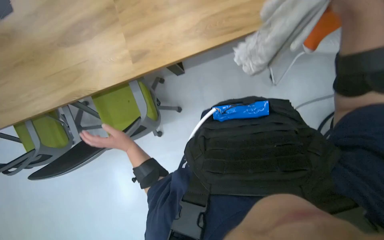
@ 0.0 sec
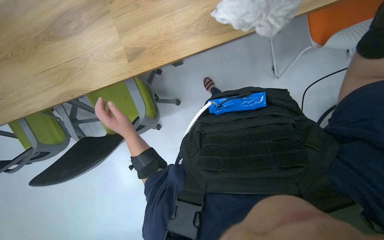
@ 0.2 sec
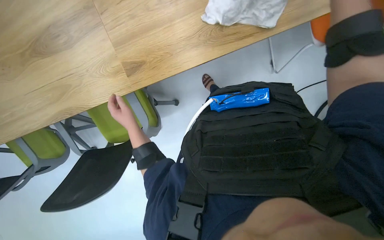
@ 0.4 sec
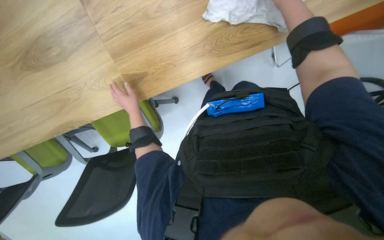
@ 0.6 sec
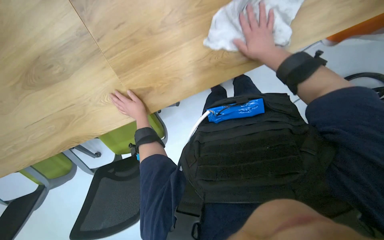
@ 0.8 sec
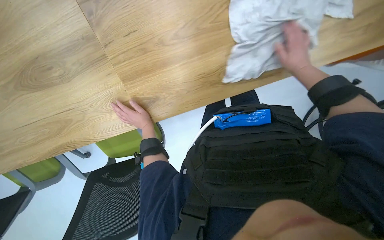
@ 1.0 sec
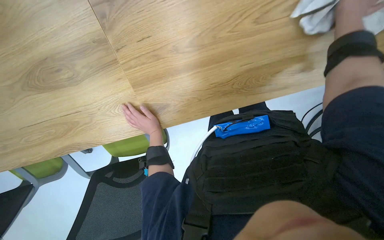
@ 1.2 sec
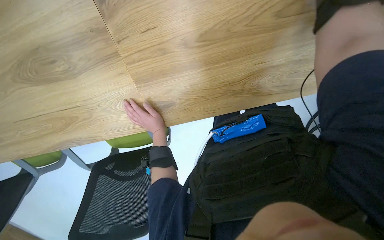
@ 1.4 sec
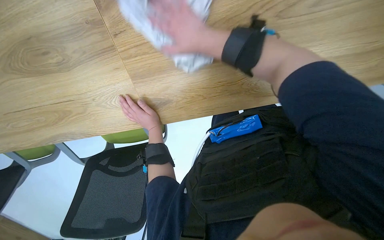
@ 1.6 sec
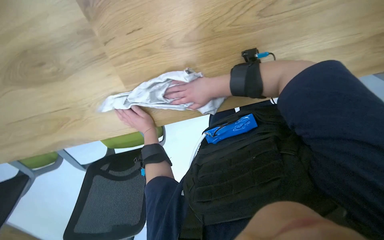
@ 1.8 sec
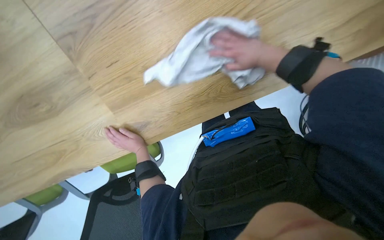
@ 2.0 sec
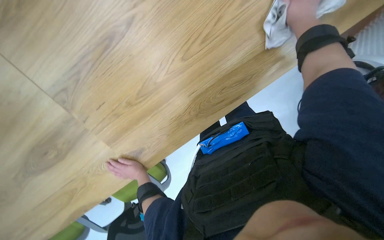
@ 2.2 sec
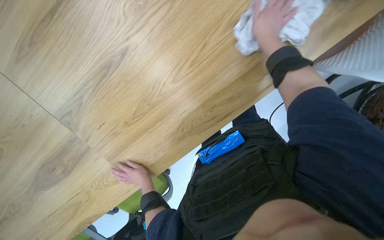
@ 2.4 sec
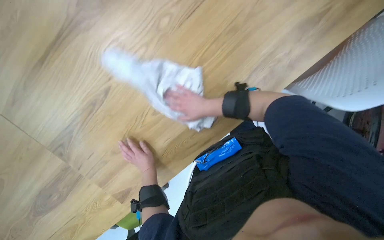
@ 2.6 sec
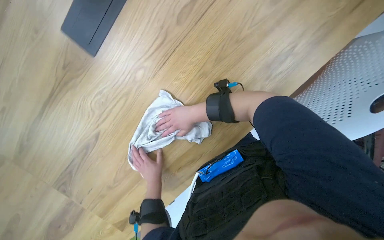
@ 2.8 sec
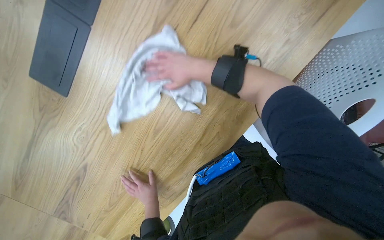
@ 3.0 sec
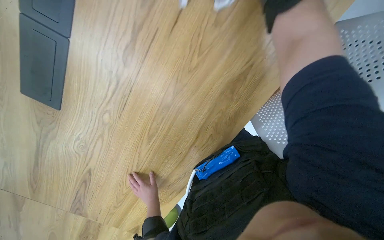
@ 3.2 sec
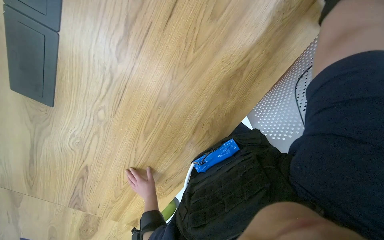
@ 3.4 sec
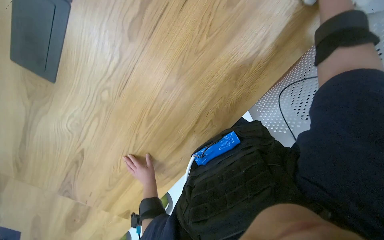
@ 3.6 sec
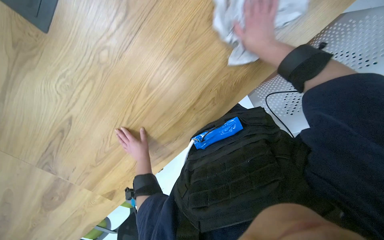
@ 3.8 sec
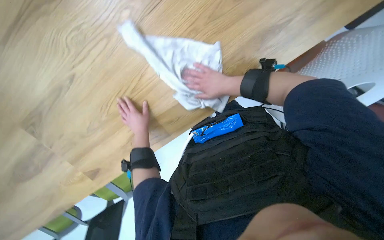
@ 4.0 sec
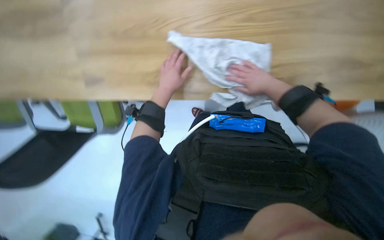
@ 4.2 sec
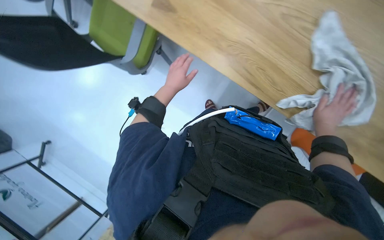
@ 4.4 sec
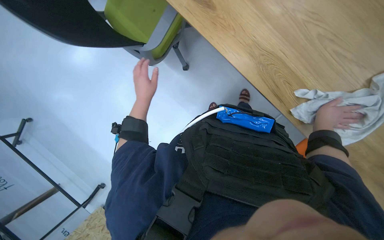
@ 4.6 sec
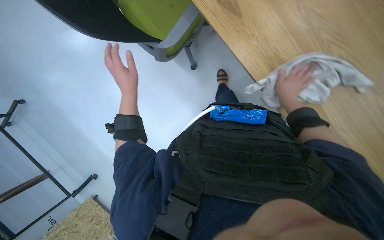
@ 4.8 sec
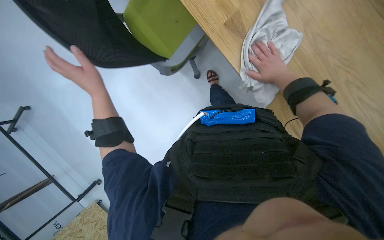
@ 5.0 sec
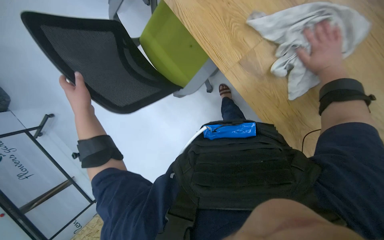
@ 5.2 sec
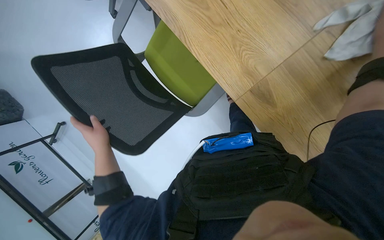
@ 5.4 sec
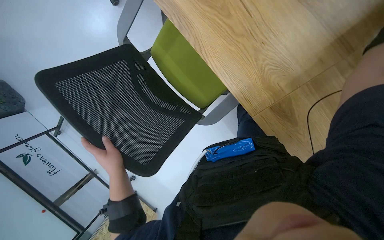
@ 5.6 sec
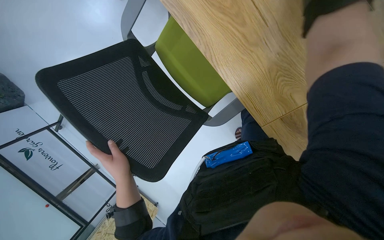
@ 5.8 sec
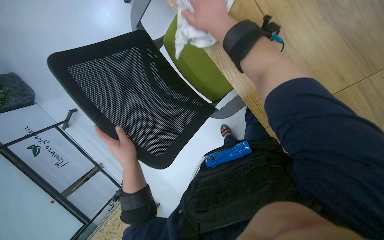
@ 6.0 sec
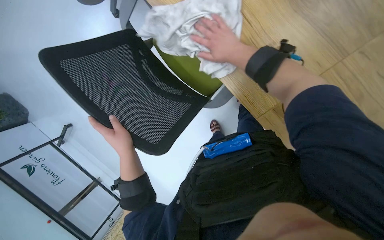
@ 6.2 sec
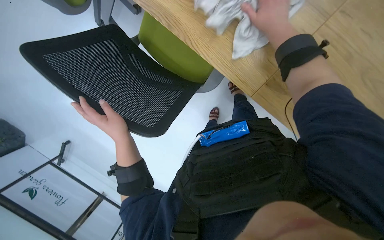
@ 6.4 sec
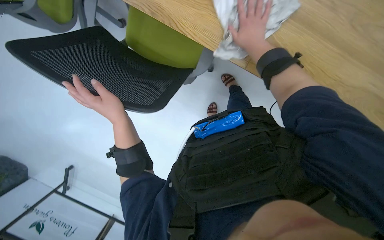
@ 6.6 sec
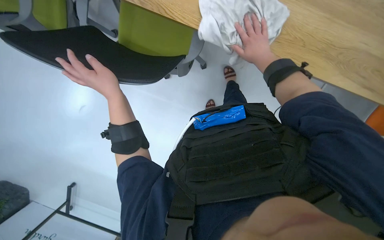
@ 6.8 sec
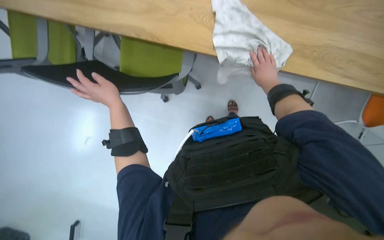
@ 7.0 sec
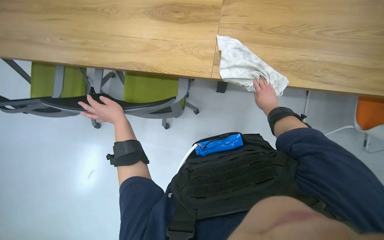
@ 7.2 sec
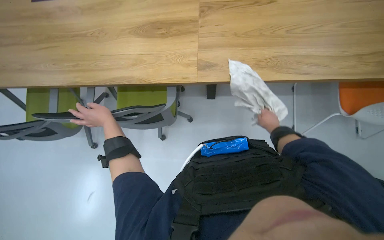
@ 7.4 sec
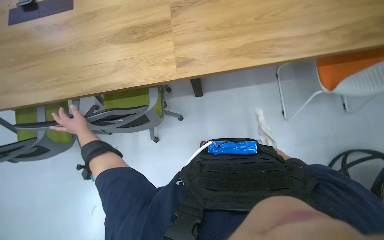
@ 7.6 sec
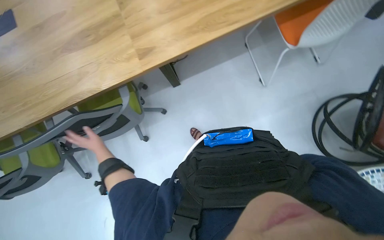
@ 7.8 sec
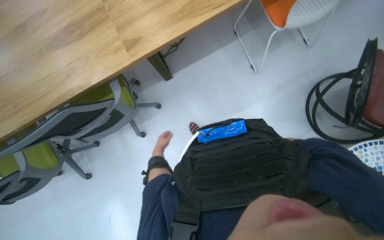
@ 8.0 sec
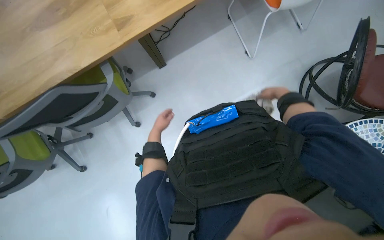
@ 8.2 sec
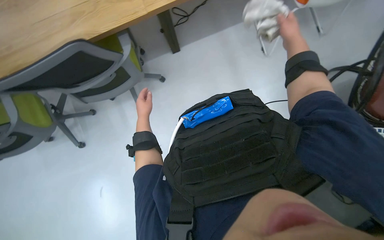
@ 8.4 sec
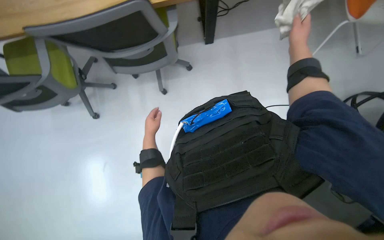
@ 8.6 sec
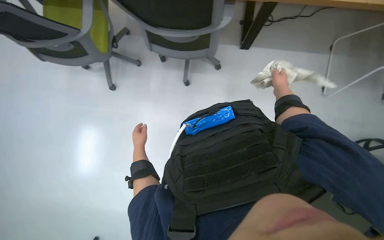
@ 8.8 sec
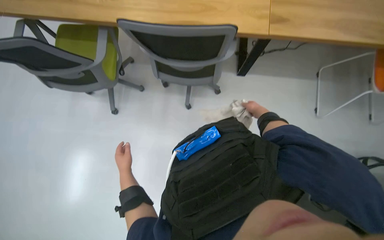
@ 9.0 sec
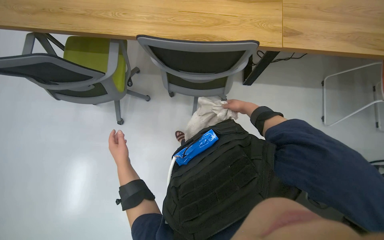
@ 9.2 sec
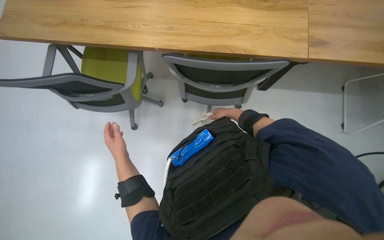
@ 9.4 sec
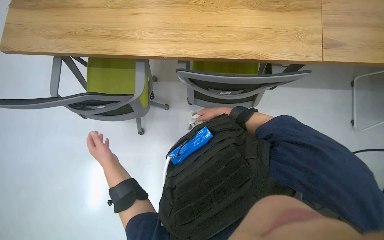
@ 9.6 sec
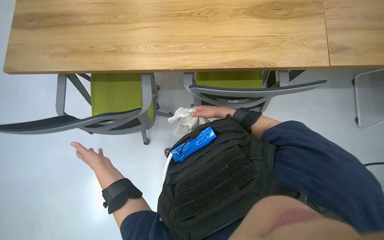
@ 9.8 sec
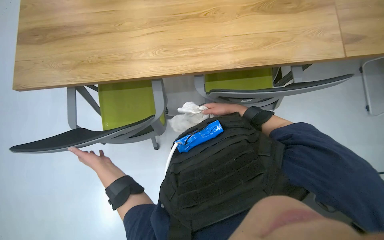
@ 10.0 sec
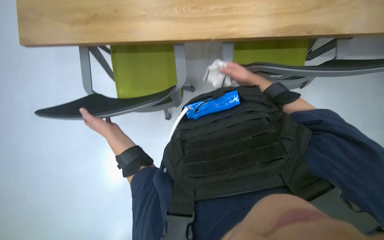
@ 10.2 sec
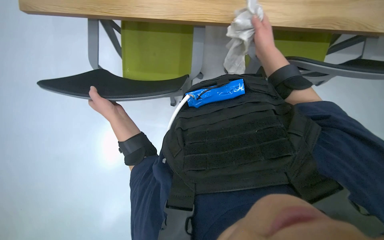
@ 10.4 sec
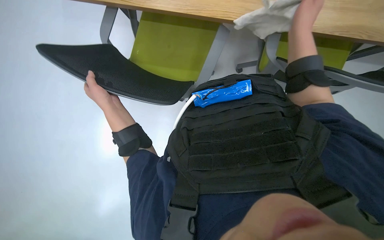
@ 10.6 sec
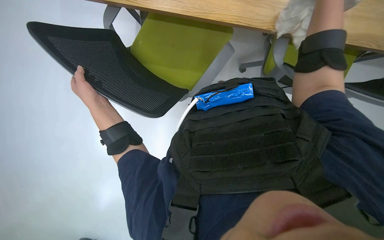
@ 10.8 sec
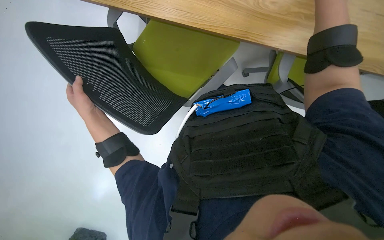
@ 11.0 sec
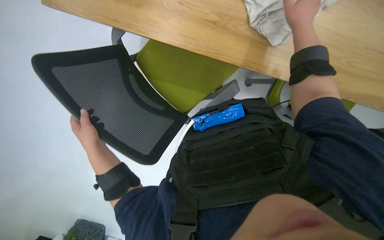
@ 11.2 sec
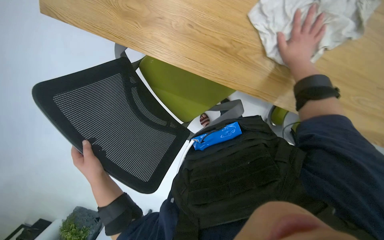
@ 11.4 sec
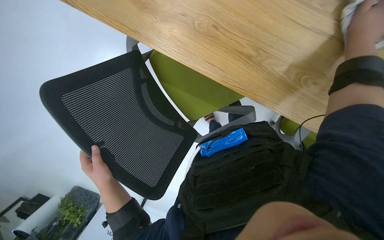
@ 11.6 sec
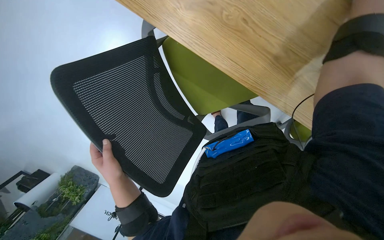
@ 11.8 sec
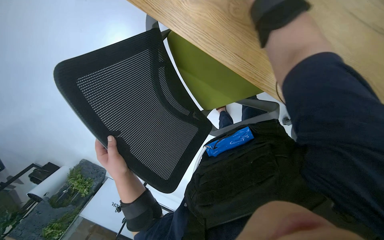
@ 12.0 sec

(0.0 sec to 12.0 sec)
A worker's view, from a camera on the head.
Job: wiping surfaces.
The whole recording: Wiping wooden desk. The worker wipes the wooden desk surface with a cloth.
0.0 sec - 1.6 sec: The camera is carried roughly 60 cm. The view tips downward by roughly 25 degrees.
1.6 sec - 3.0 sec: The camera is carried approximately 40 cm. The wearer looks approximately 15 degrees further upward. The scene rotates counterclockwise by roughly 30 degrees.
3.0 sec - 4.4 sec: The left hand shifts approximately 15 cm up the picture.
4.4 sec - 6.0 sec: The left hand is displaced down the picture by some 10 cm, and moves some 25 cm to the left and comes back.
6.0 sec - 7.6 sec: The head travels some 70 cm. The view tilts approximately 40 degrees upward. Everything in view rotates approximately 50 degrees counterclockwise.
9.0 sec - 10.4 sec: The camera is carried roughly 40 cm.
10.4 sec - 12.0 sec: The view tilts some 15 degrees downward. The left hand moves nearer to the camera, some 15 cm.

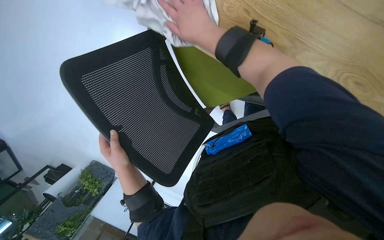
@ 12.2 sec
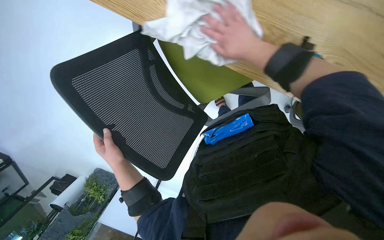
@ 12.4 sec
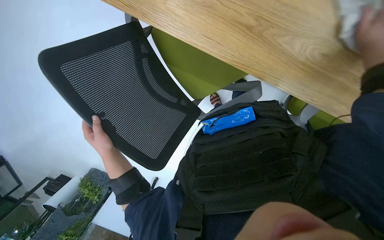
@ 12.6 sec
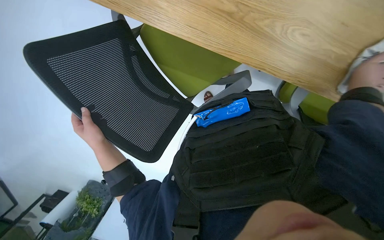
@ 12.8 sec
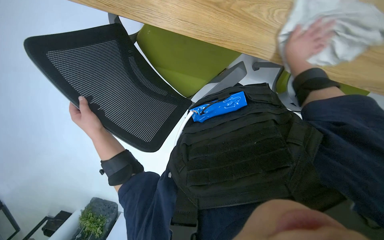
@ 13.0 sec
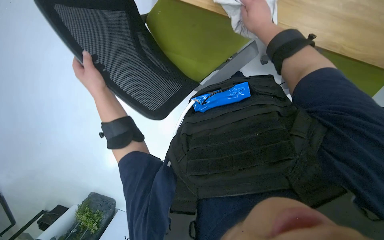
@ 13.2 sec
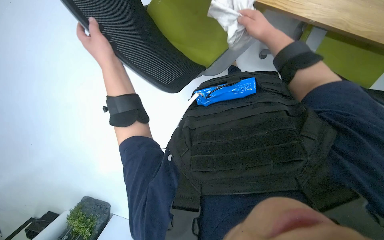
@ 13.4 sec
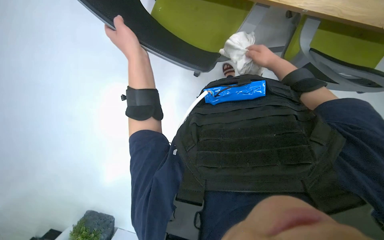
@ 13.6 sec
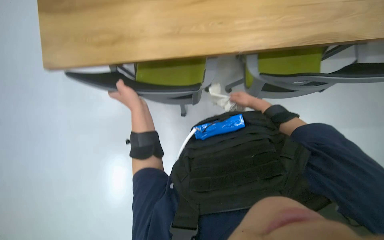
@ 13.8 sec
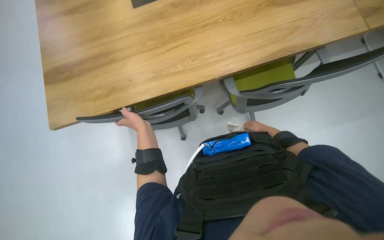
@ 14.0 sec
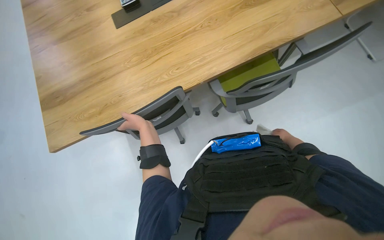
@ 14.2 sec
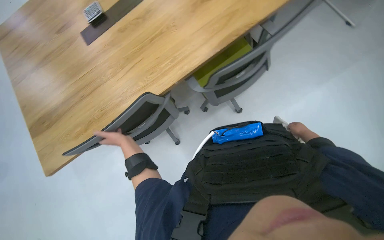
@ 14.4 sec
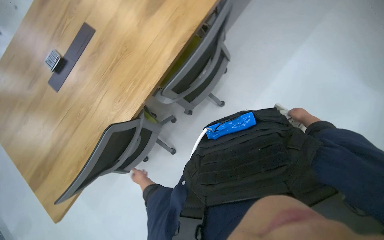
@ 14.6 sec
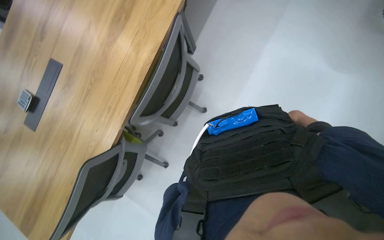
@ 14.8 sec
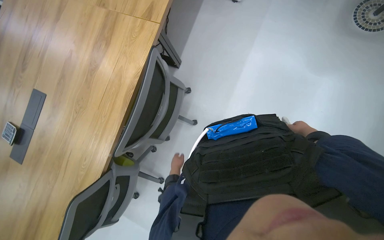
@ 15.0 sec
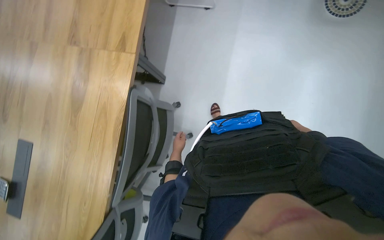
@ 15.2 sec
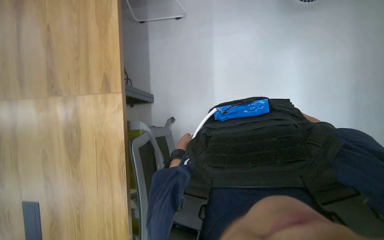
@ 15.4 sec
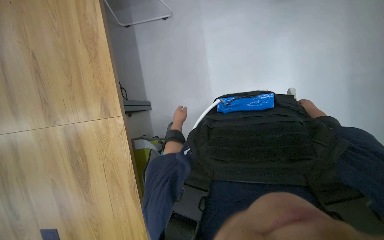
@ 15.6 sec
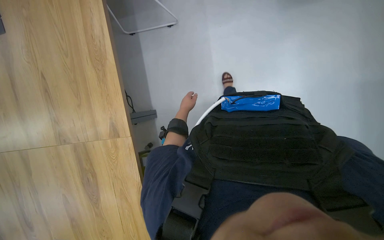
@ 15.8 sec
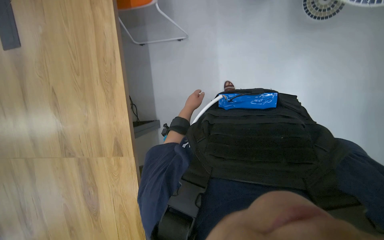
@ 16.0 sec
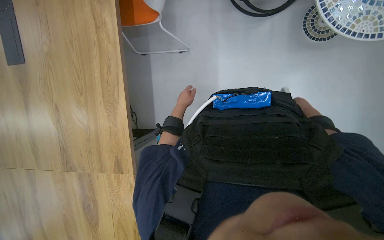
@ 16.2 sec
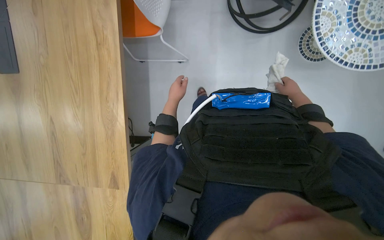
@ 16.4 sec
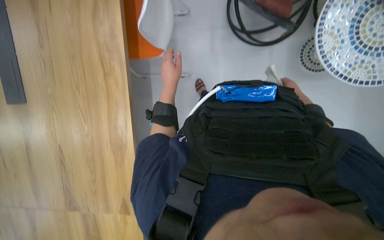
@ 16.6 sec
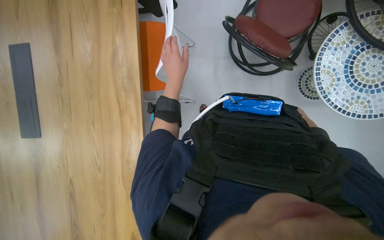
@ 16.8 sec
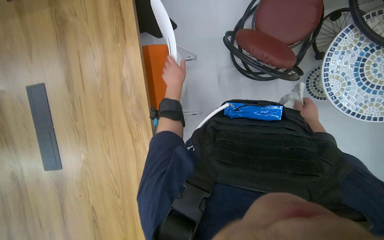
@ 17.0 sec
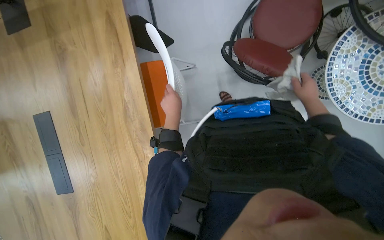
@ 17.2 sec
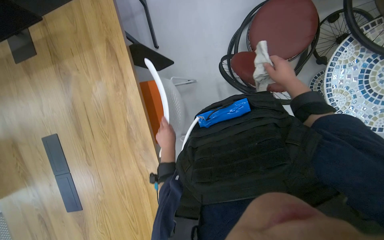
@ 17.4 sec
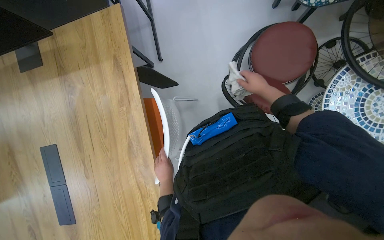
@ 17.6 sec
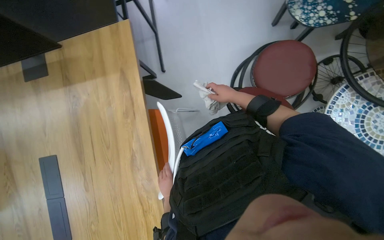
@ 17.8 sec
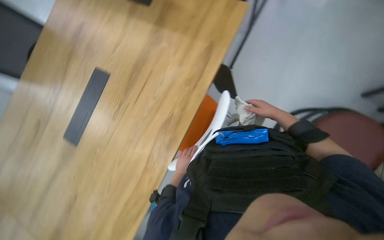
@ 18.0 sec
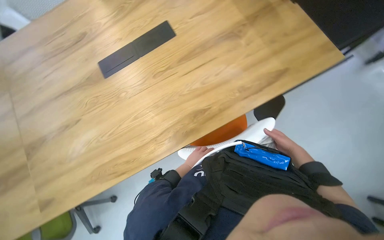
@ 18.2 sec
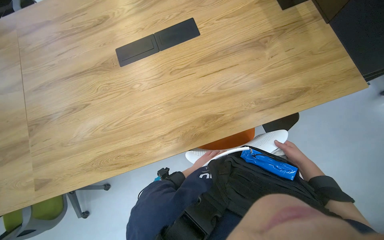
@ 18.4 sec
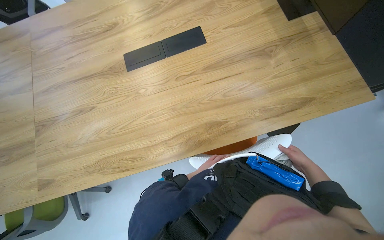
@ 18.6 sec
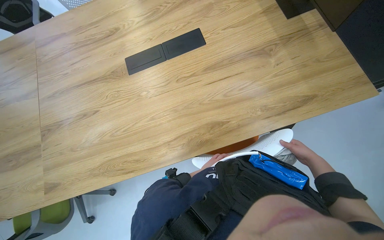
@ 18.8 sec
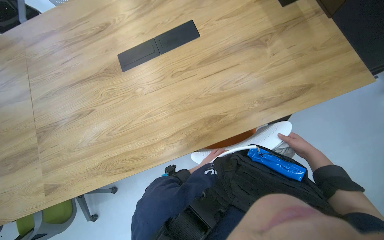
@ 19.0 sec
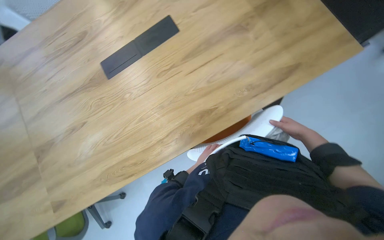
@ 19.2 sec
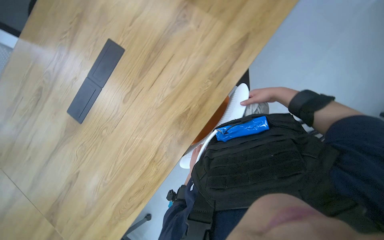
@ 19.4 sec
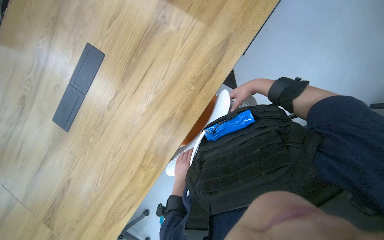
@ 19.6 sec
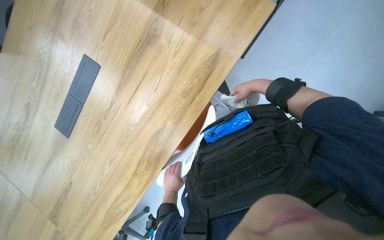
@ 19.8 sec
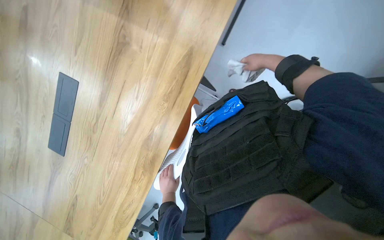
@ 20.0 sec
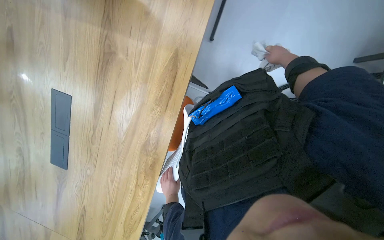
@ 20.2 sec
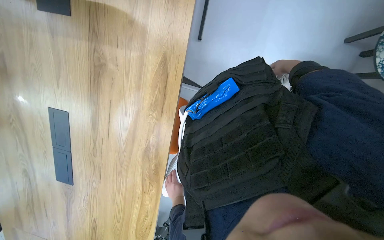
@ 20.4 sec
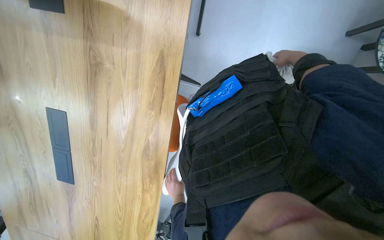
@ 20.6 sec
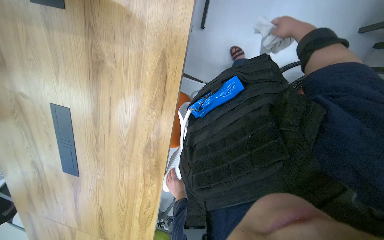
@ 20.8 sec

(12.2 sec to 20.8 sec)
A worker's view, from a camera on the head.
Job: wiping surfaces.
The whole recording: Wiping wooden desk. The worker wipes the wooden desk surface with a cloth.
12.2 sec - 13.6 sec: The view tips upward by roughly 15 degrees. The right hand moves left and right over some 40 cm, changing direction 2 times.
13.6 sec - 15.0 sec: The camera travels some 40 cm. The view tips upward by roughly 20 degrees. Everything in view rotates some 60 degrees counterclockwise.
19.4 sec - 20.8 sec: Everything in view rotates about 25 degrees counterclockwise. The right hand heads up the picture, covering some 15 cm.
